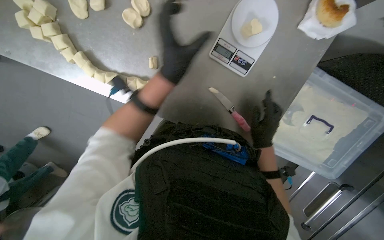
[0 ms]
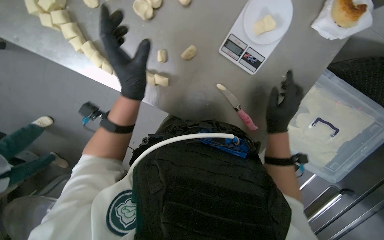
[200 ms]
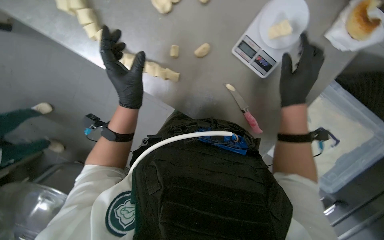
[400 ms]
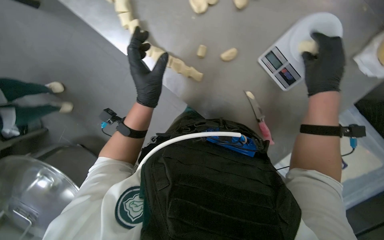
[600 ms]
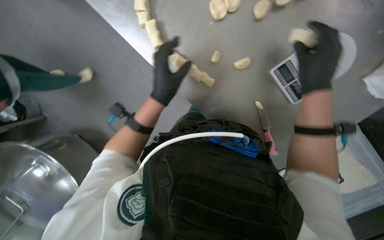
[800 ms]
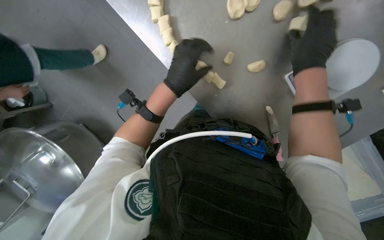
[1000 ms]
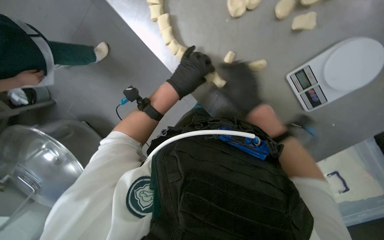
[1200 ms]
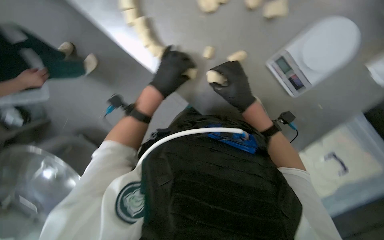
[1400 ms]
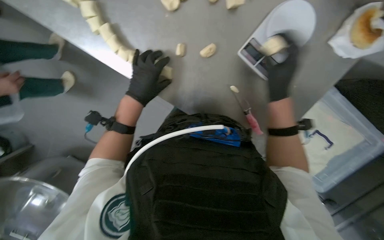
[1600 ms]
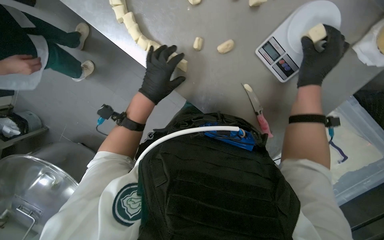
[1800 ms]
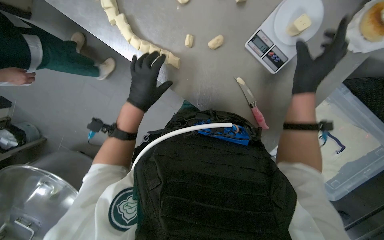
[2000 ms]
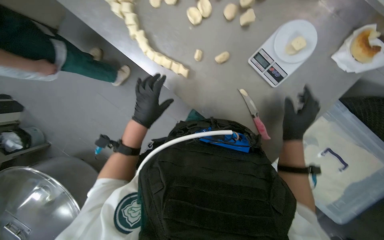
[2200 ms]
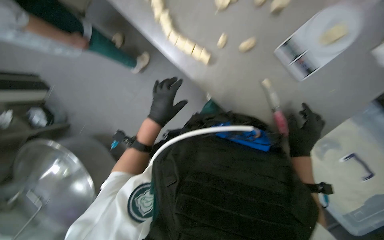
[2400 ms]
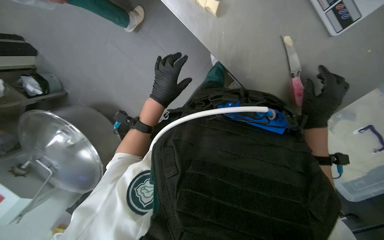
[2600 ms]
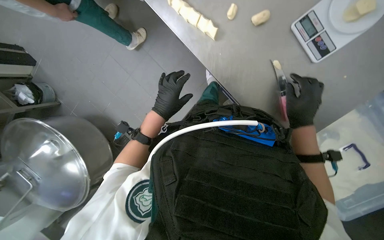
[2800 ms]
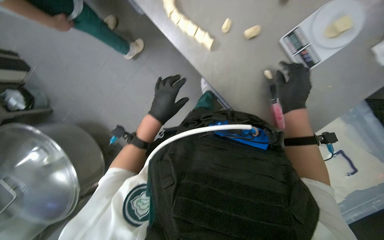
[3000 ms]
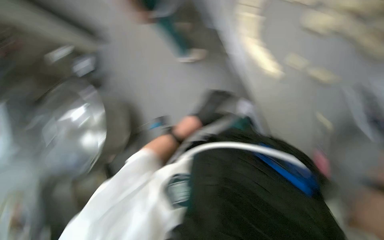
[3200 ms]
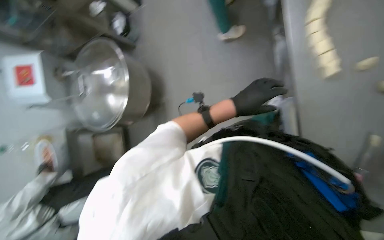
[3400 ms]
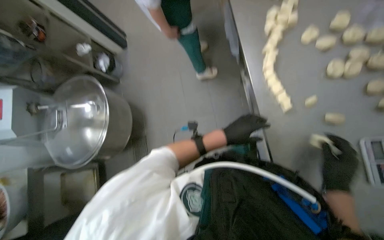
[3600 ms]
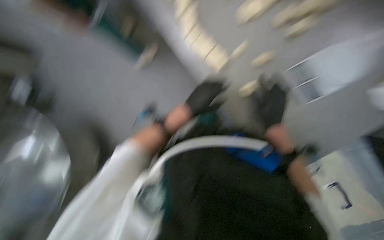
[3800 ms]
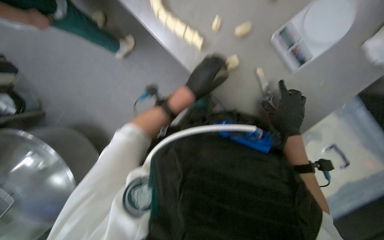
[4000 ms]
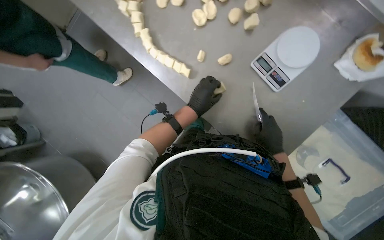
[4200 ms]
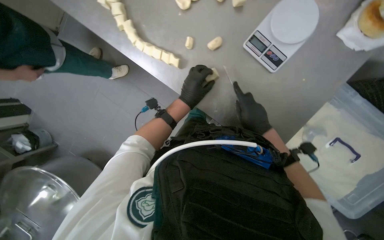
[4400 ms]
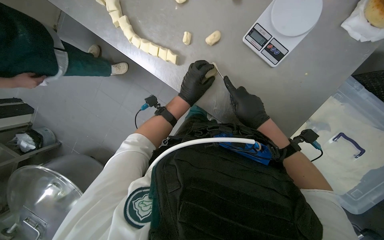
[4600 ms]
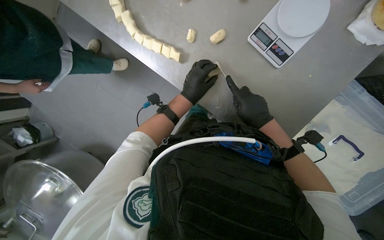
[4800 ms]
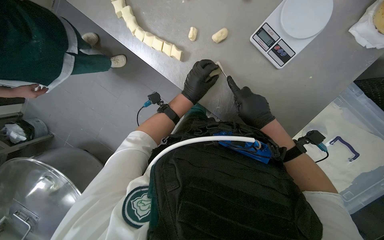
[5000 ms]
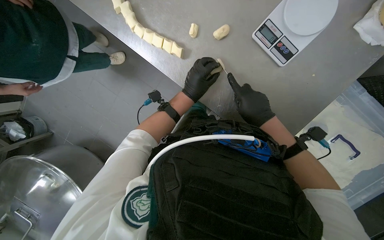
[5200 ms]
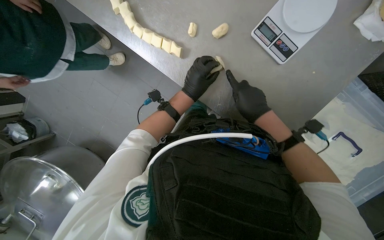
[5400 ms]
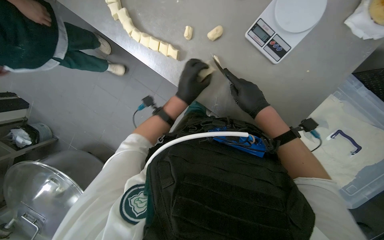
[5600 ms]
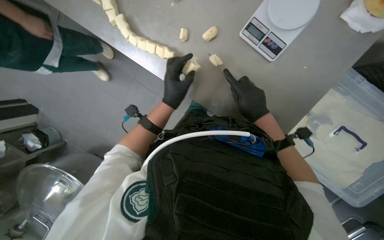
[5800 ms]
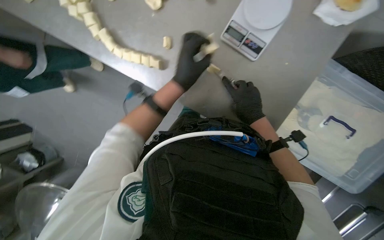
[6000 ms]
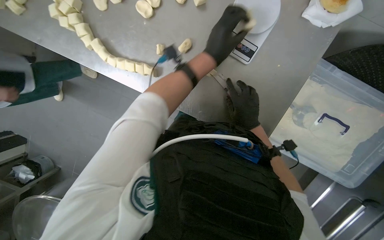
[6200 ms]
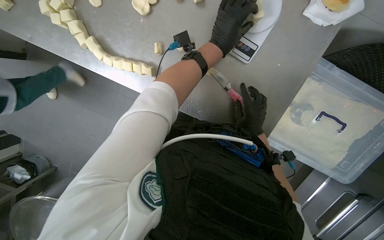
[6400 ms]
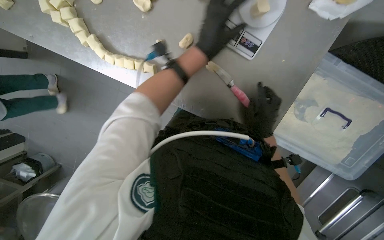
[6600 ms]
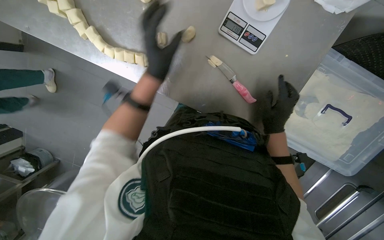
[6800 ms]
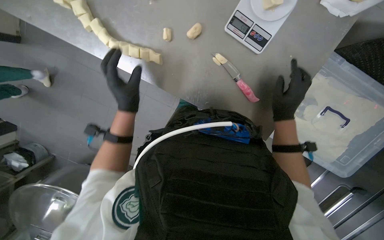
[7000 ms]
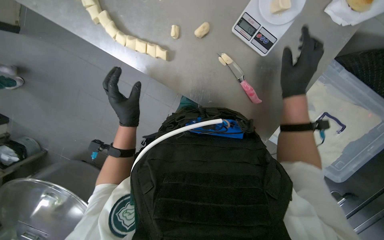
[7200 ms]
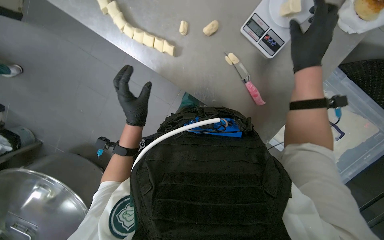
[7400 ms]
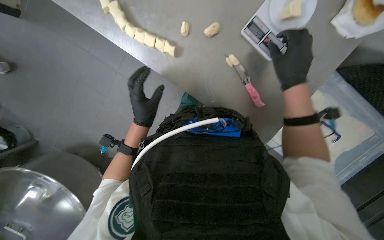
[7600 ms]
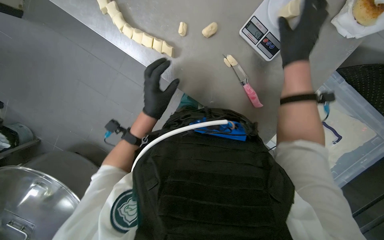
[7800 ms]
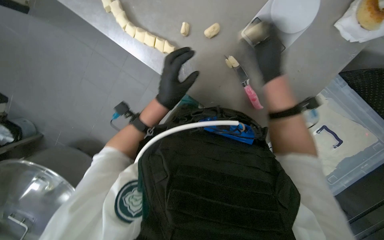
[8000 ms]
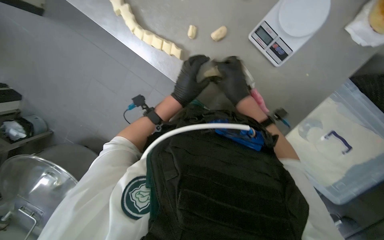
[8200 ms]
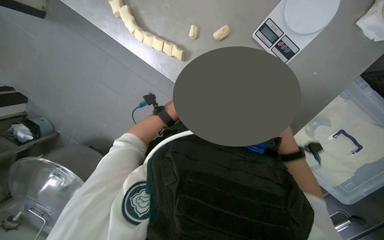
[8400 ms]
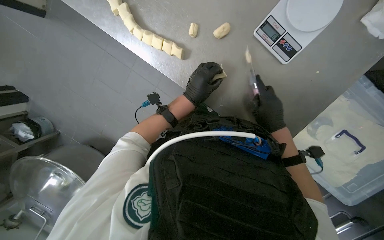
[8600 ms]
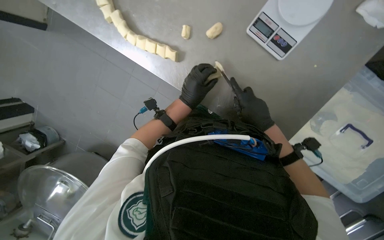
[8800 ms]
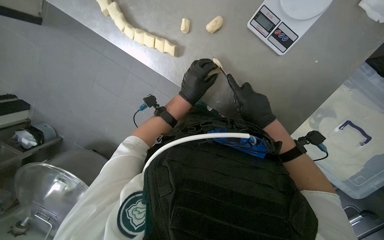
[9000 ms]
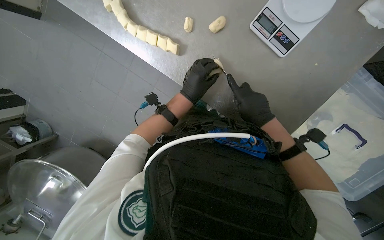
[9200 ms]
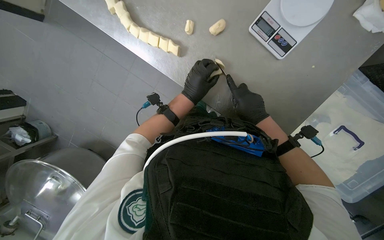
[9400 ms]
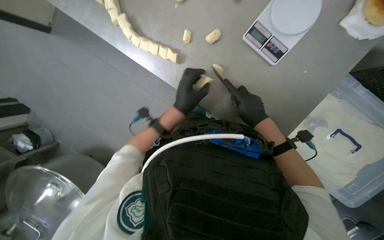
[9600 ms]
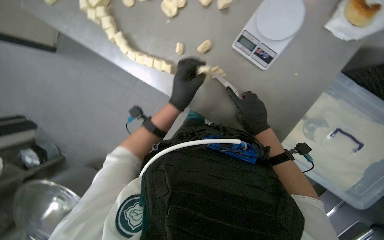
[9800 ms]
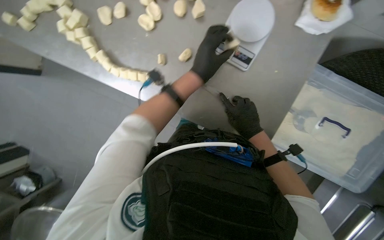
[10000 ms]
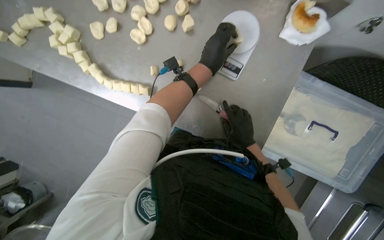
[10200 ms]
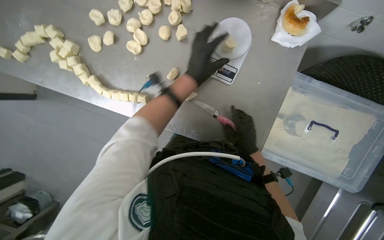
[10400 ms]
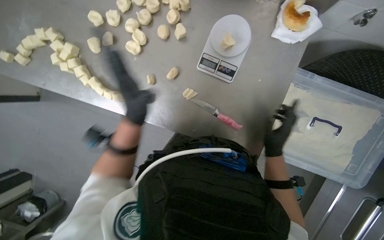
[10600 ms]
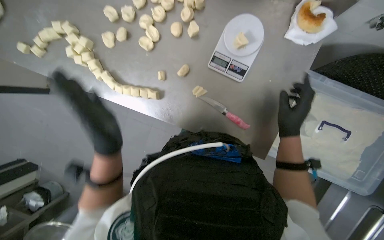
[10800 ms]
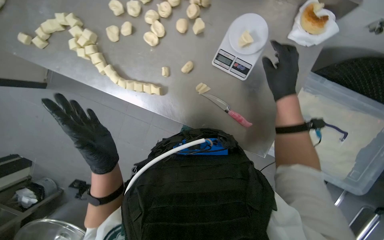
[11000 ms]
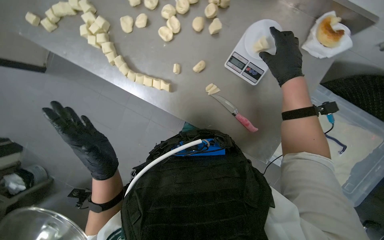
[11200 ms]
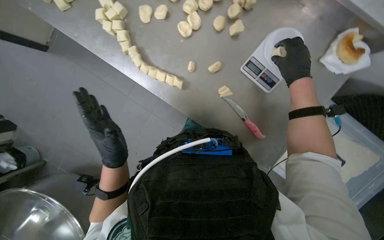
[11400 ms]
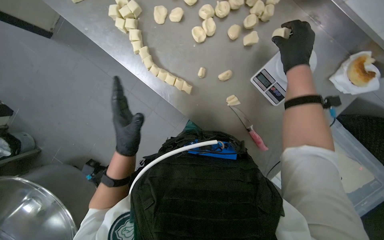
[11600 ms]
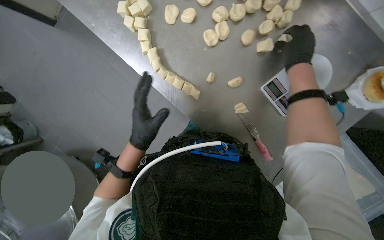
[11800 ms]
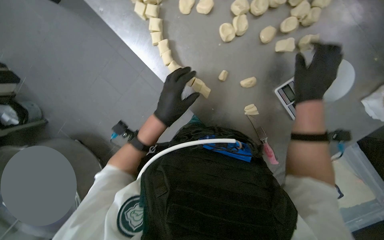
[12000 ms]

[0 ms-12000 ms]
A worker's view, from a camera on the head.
Job: preparing food.
The whole recording: Portioning and shaping dough. The worker cuts dough into individual portions, weighs them, and then shapes them into balls.
0 ms to 1600 ms: The left hand moves to the left and farther from the camera, approximately 25 cm. Meanwhile the right hand heads up the picture and nearer to the camera, covering some 20 cm.
1600 ms to 3000 ms: The left hand heads down the picture, covering about 10 cm; the right hand is displaced farther from the camera by about 10 cm, and goes down the picture and returns, some 15 cm each way.
3000 ms to 4400 ms: The left hand shifts roughly 15 cm to the right; the right hand moves down the picture, about 10 cm, and moves about 15 cm nearer to the camera and comes back.
4400 ms to 6000 ms: The hands are busy where they are.
6000 ms to 7600 ms: The left hand shifts about 20 cm down the picture and to the left; the right hand moves up the picture and nearer to the camera, some 15 cm.
7600 ms to 9000 ms: The right hand moves farther from the camera and down the picture, some 15 cm; the left hand goes some 15 cm to the right and up the picture.
9000 ms to 10400 ms: The camera pitches upward, by approximately 15 degrees. The left hand goes roughly 15 cm up the picture.
10400 ms to 12000 ms: Everything in view rotates approximately 25 degrees clockwise. The right hand heads up the picture, covering roughly 30 cm.

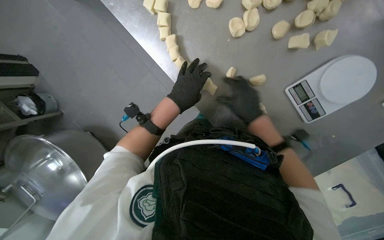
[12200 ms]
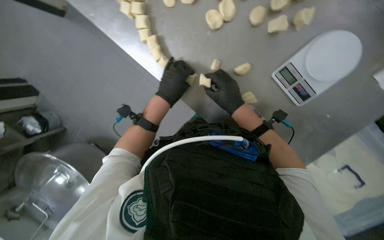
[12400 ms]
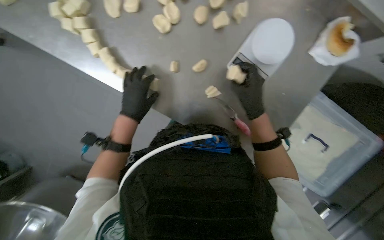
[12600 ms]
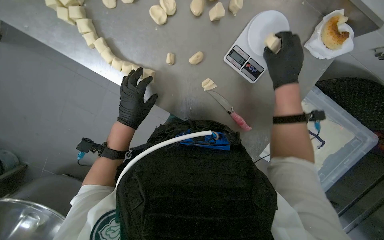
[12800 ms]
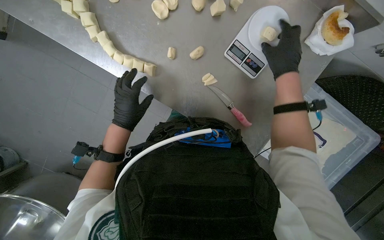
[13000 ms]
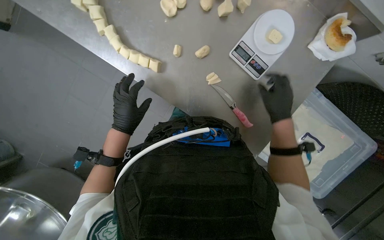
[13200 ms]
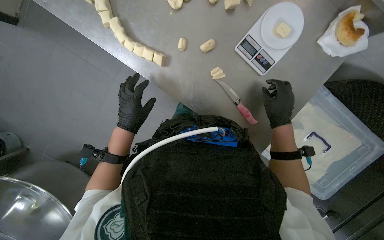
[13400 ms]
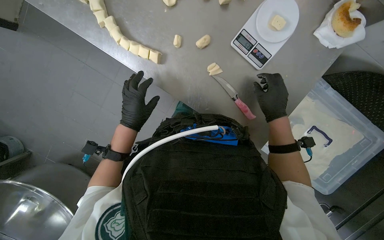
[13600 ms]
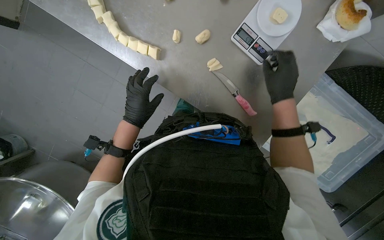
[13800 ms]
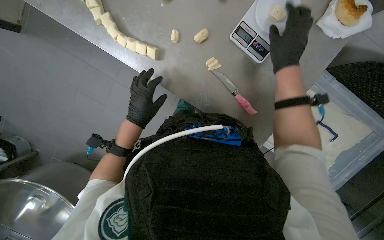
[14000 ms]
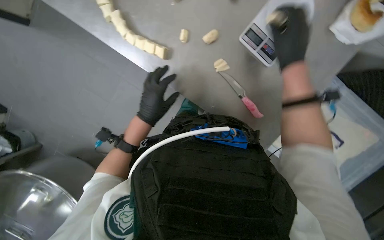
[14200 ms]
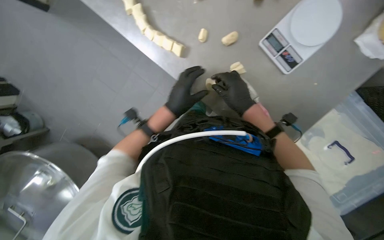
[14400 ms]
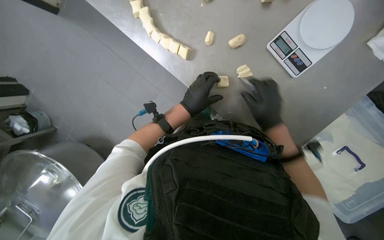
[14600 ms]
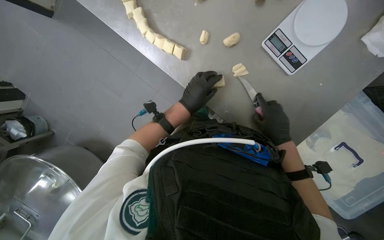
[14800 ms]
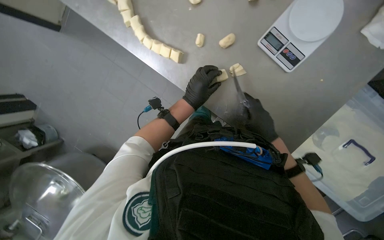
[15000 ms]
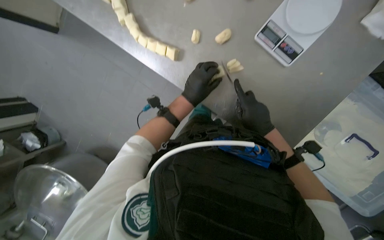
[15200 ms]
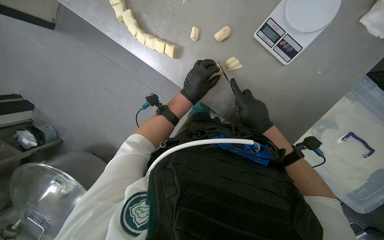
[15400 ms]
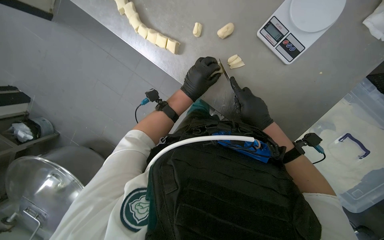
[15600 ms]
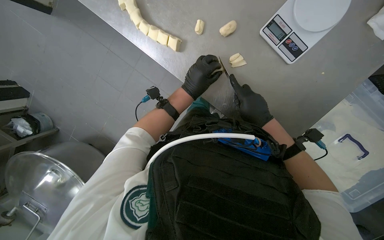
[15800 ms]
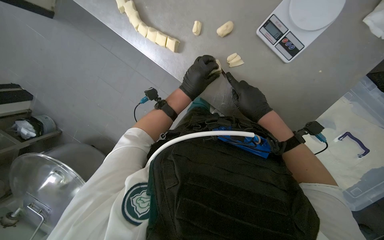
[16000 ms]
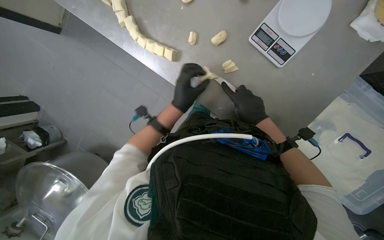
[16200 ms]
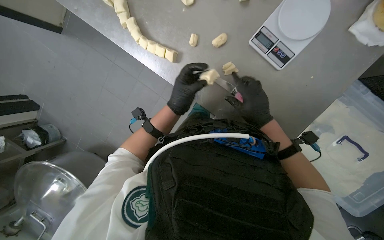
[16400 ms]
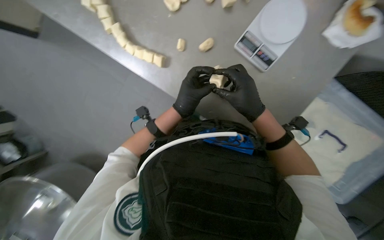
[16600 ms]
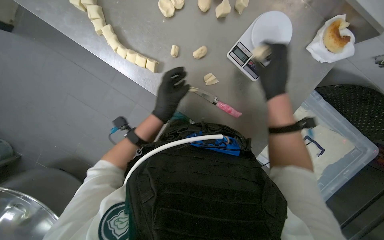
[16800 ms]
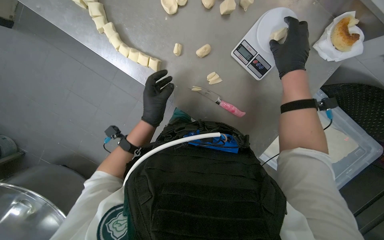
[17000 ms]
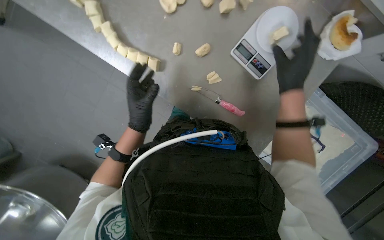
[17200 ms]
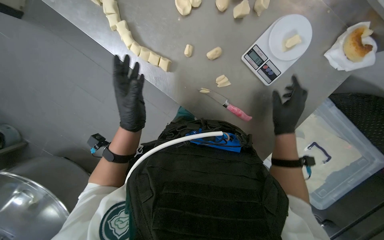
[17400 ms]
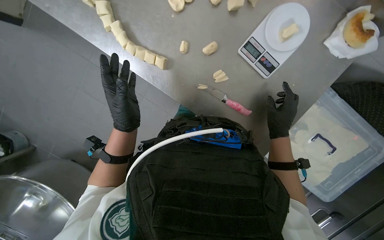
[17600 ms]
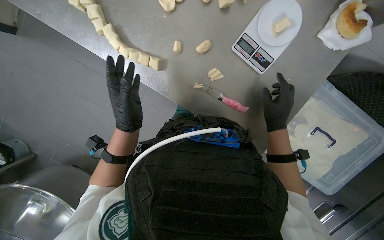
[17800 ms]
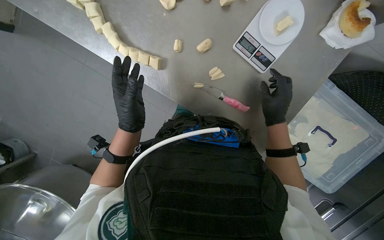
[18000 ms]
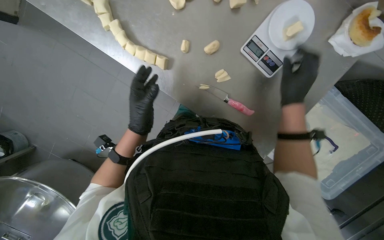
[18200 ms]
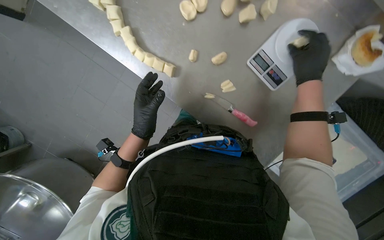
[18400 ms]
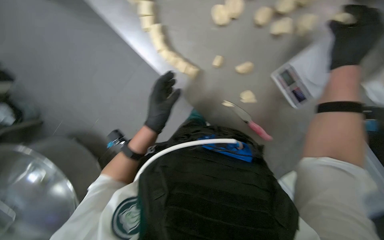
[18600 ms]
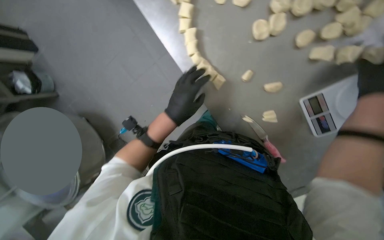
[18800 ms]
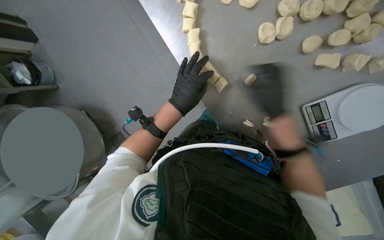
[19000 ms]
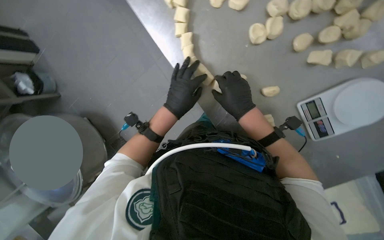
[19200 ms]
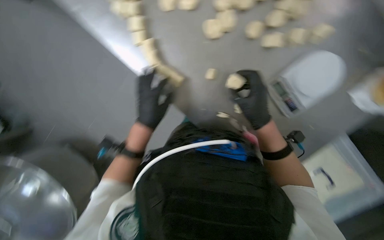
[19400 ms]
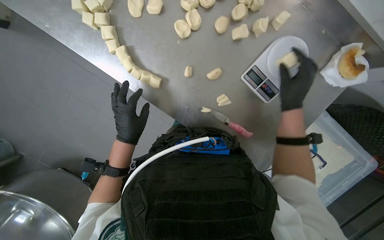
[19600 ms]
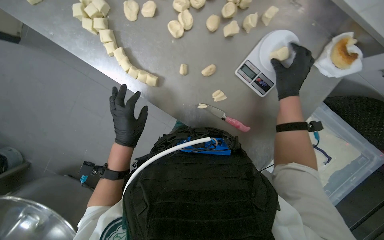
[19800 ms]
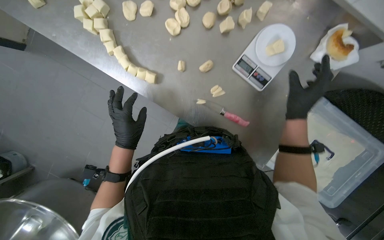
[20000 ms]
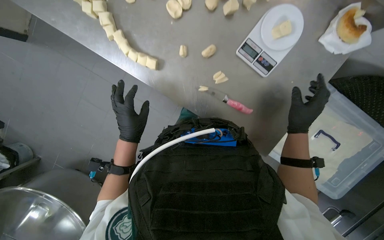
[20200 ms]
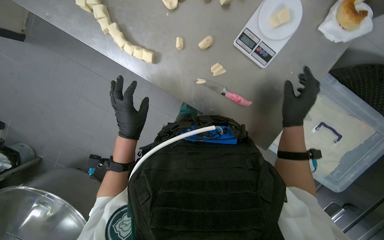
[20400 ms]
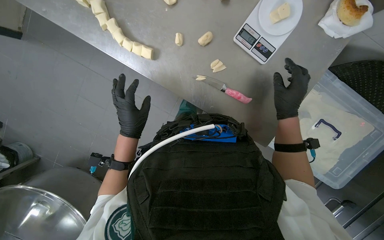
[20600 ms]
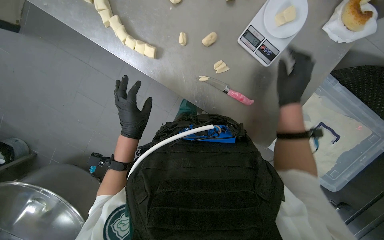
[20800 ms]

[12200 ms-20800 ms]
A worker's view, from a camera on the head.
Job: preparing food.
The whole recording: Portioning and shaping dough. The worker cuts dough into individual portions, weighs them, and then shapes them into balls.
12200 ms to 13600 ms: The right hand is displaced to the right by approximately 20 cm, and moves approximately 5 cm up the picture and comes back, while the left hand travels down the picture by approximately 10 cm.
13600 ms to 15000 ms: The left hand is displaced to the right by approximately 15 cm, while the right hand moves approximately 10 cm up the picture and comes back.
15000 ms to 16600 ms: The right hand is displaced nearer to the camera by some 10 cm.
16600 ms to 18000 ms: The right hand reaches about 15 cm up the picture, then returns, while the left hand moves to the left, roughly 15 cm.
